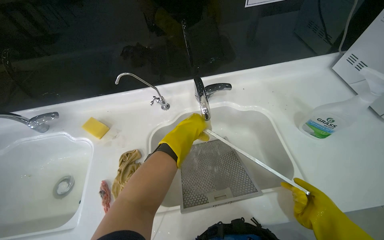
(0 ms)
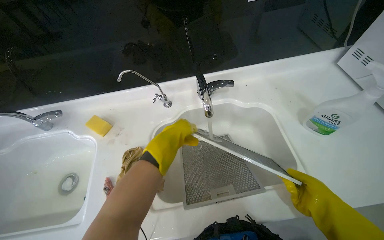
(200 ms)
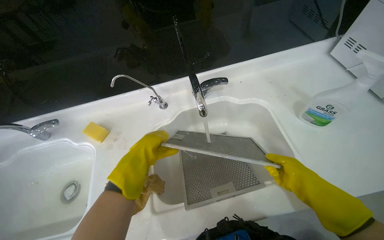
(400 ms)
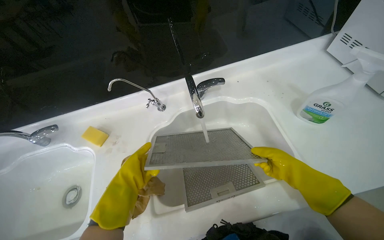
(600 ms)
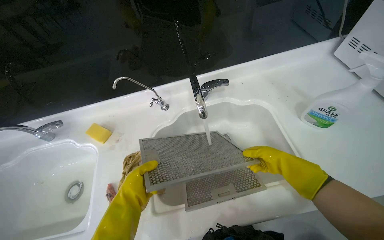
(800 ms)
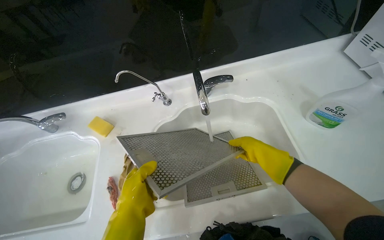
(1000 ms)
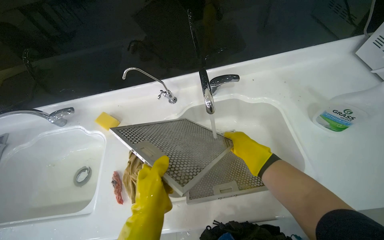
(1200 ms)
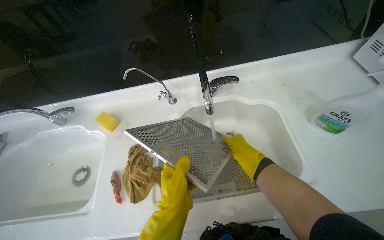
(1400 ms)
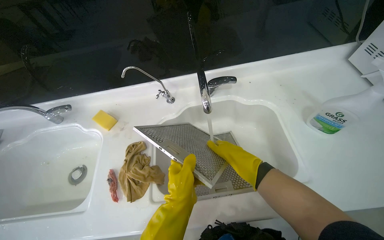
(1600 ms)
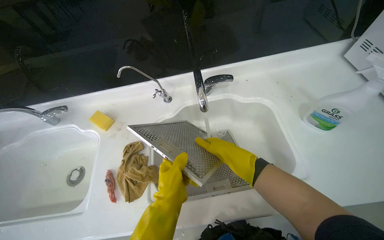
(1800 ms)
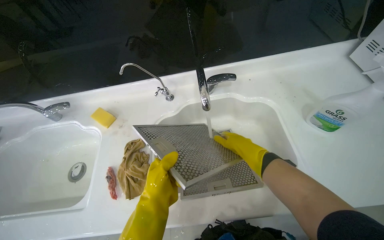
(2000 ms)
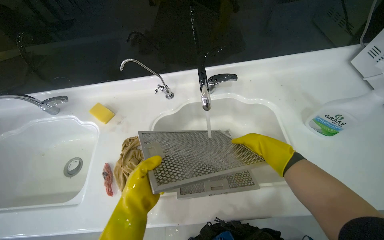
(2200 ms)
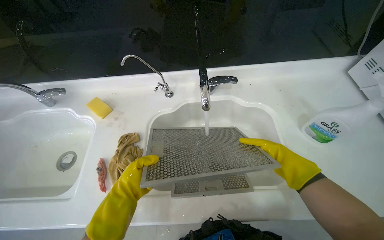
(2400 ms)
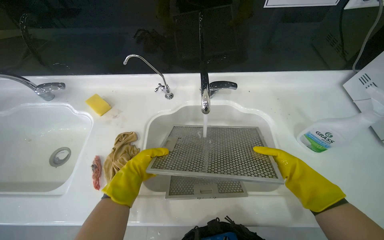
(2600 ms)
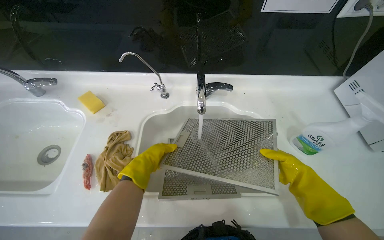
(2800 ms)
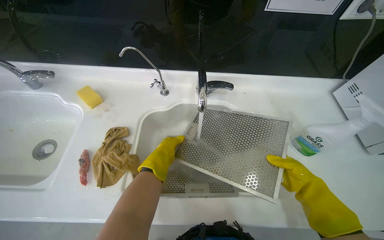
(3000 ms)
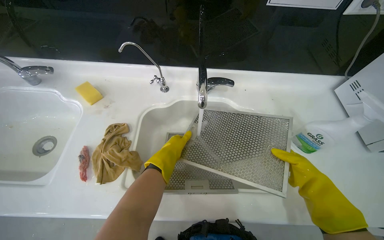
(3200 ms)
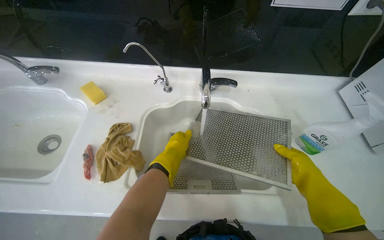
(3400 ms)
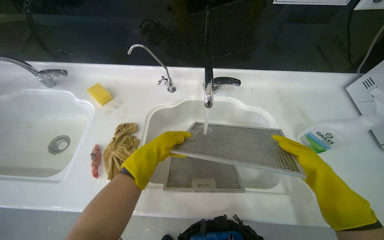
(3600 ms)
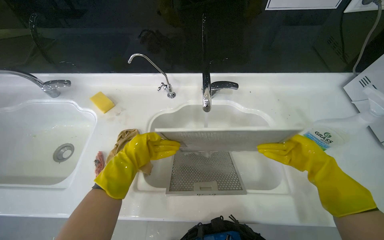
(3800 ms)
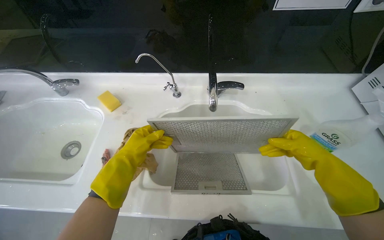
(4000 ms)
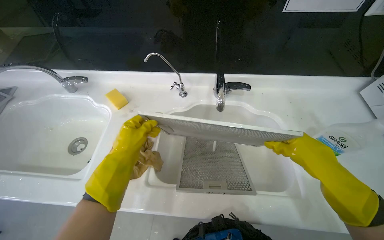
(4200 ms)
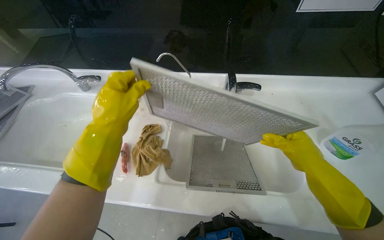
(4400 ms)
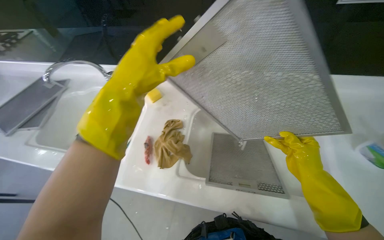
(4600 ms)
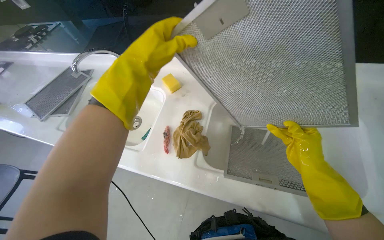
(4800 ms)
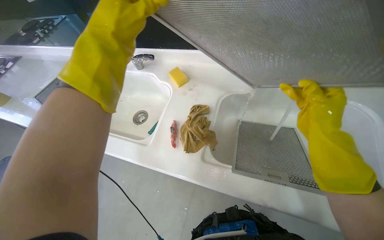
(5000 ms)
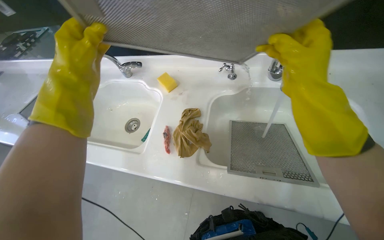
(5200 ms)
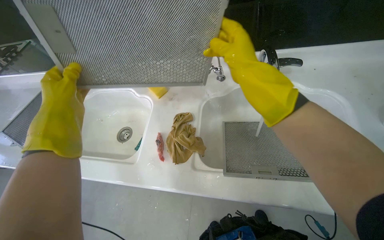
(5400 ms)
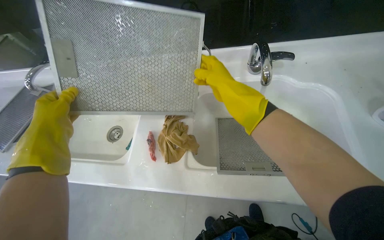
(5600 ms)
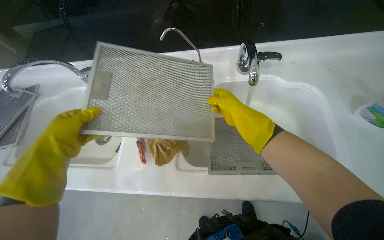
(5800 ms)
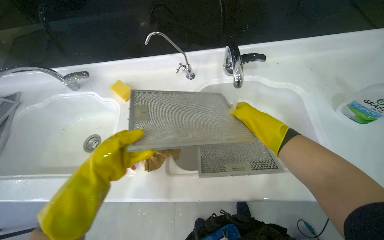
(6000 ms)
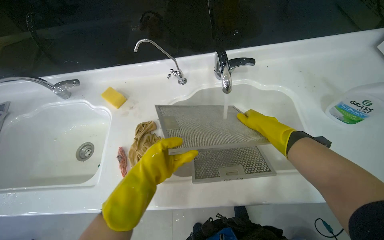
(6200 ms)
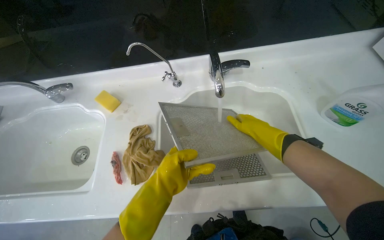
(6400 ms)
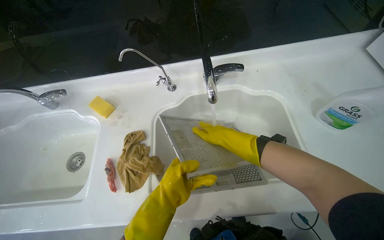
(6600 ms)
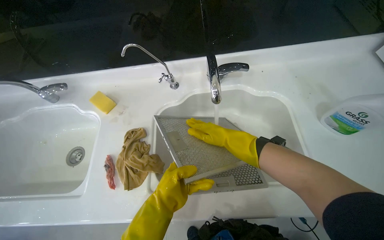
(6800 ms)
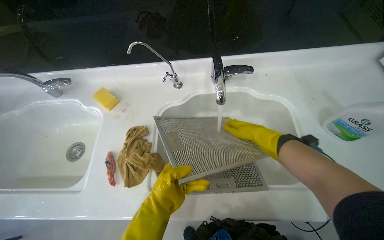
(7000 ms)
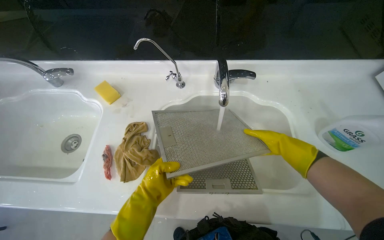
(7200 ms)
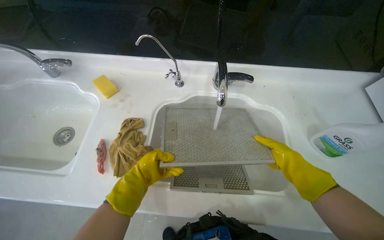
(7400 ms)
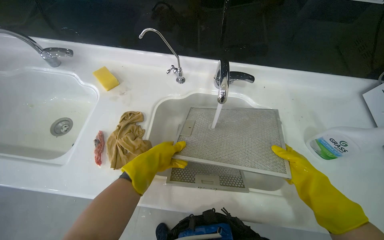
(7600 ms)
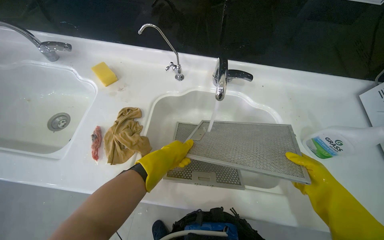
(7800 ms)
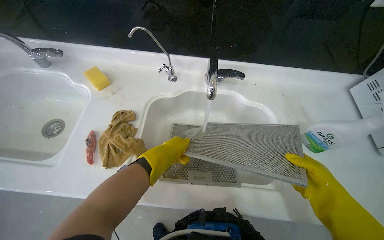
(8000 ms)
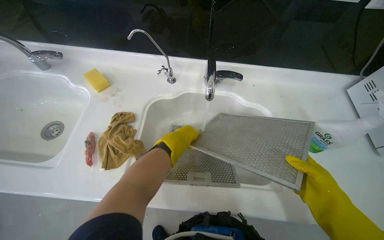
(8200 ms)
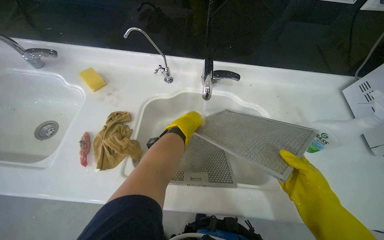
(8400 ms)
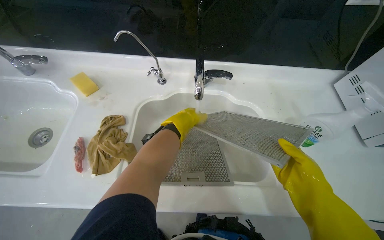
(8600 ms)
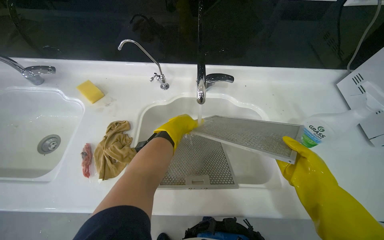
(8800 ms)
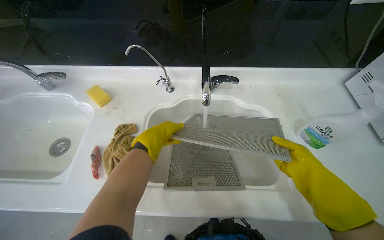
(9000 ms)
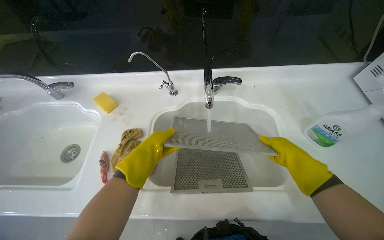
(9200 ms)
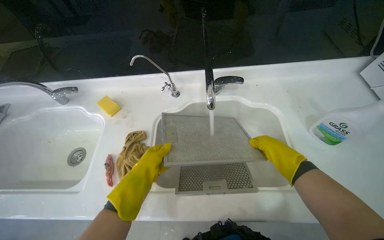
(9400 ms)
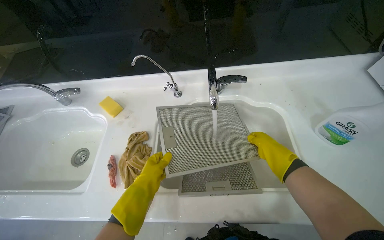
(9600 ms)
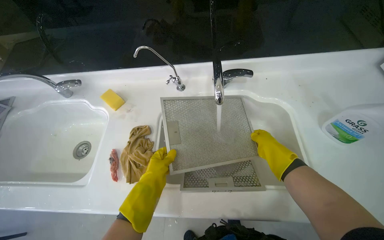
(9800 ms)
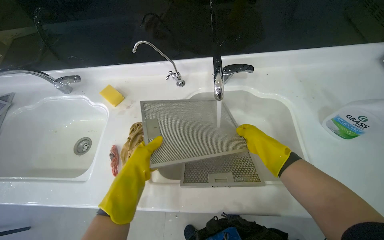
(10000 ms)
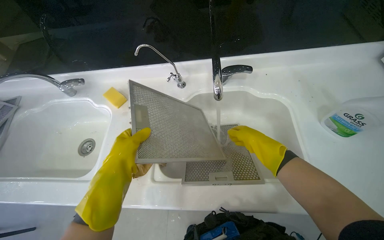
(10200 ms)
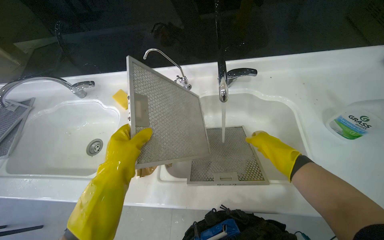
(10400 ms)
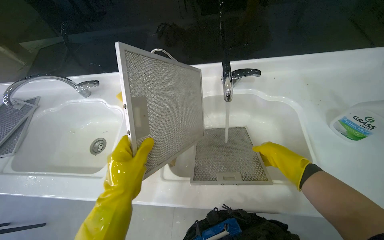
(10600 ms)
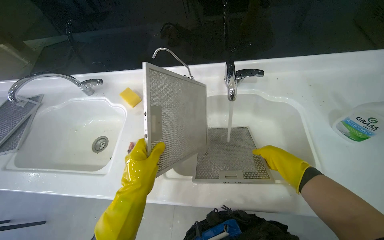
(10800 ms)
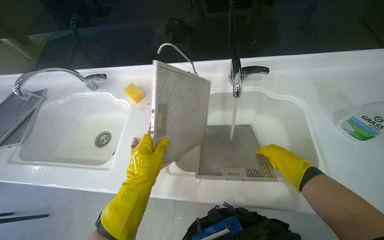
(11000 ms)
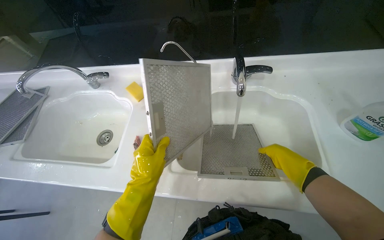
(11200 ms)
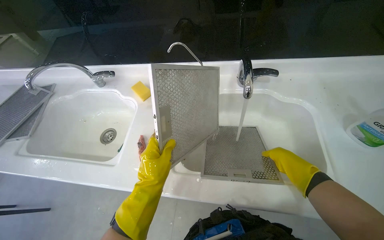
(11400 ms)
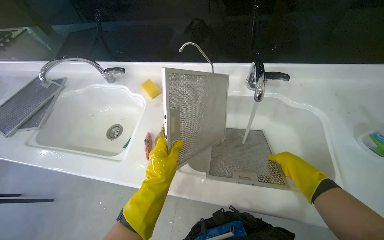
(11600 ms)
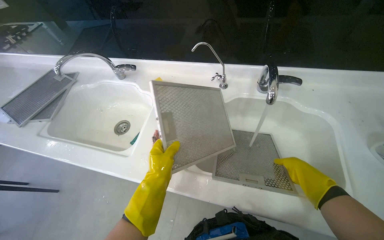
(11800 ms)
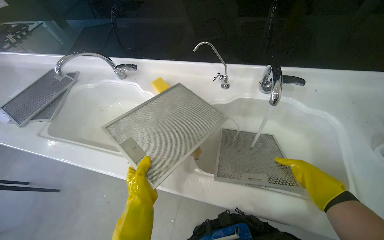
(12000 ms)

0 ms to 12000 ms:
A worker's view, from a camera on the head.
Job: cleaning kitchen.
The whole recording: Cleaning range hood filters. The worker rinses and scrubs the range hood filters in the sink.
0 ms to 1600 ms: The left hand moves down the picture and nearer to the camera, approximately 25 cm, while the right hand is displaced to the left and up the picture by about 25 cm.
1600 ms to 3000 ms: The left hand travels farther from the camera by about 15 cm; the right hand travels to the right by roughly 30 cm.
3000 ms to 4400 ms: The right hand is displaced to the left and up the picture by roughly 20 cm. Meanwhile the left hand is displaced nearer to the camera and to the left by approximately 30 cm.
4400 ms to 6000 ms: The left hand travels down the picture by roughly 10 cm. Meanwhile the right hand moves farther from the camera, some 15 cm.
6000 ms to 7600 ms: The left hand is displaced to the right by some 20 cm; the right hand moves to the right, nearer to the camera and down the picture, approximately 25 cm.
7600 ms to 9000 ms: The left hand shifts approximately 10 cm up the picture.
9000 ms to 10400 ms: The left hand shifts roughly 20 cm nearer to the camera and to the left. Meanwhile the right hand goes about 15 cm to the left and farther from the camera.
10400 ms to 12000 ms: The left hand travels down the picture and farther from the camera by roughly 20 cm. The right hand goes roughly 10 cm nearer to the camera and down the picture.

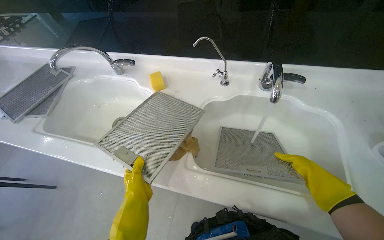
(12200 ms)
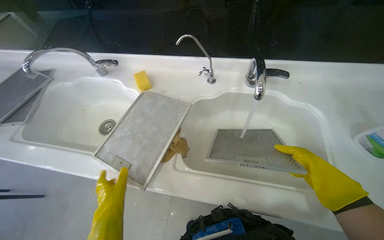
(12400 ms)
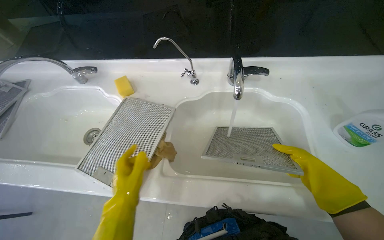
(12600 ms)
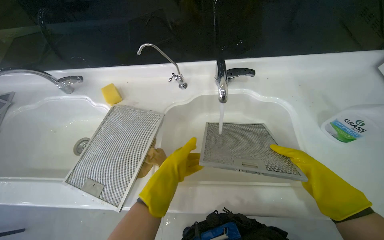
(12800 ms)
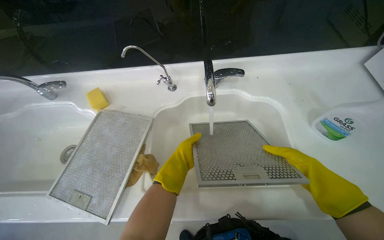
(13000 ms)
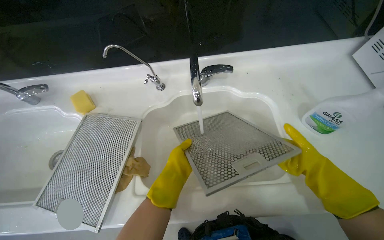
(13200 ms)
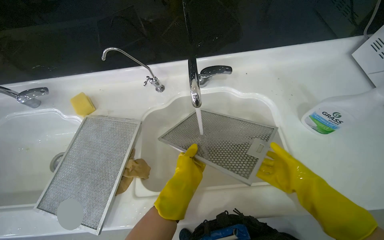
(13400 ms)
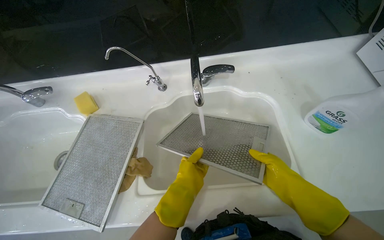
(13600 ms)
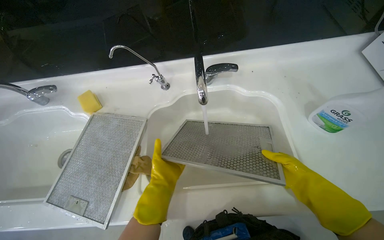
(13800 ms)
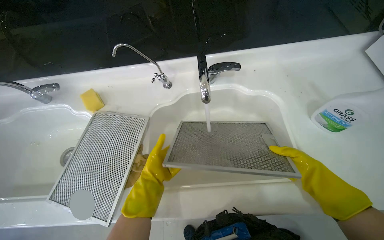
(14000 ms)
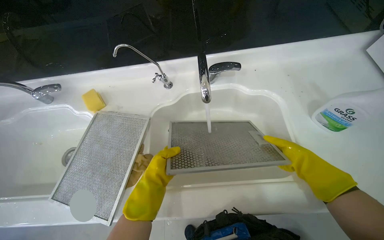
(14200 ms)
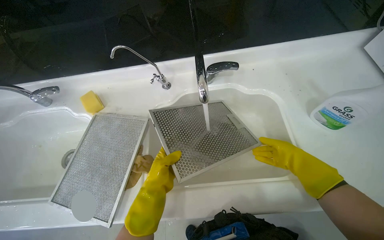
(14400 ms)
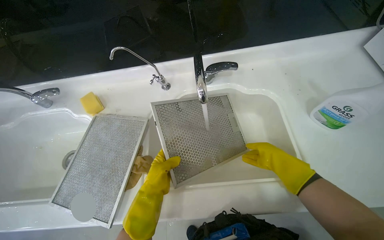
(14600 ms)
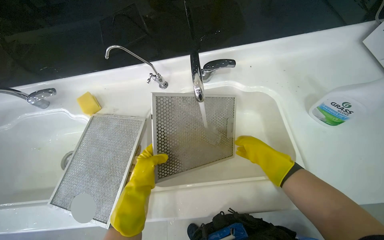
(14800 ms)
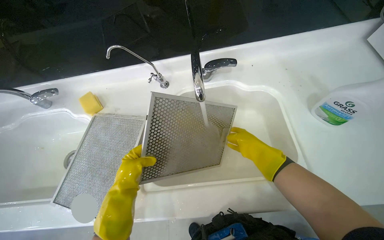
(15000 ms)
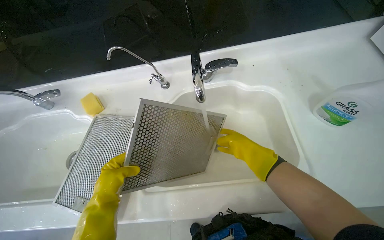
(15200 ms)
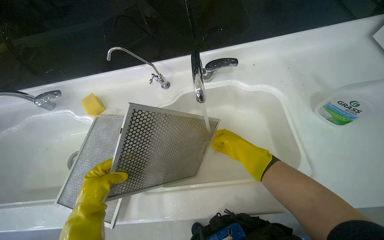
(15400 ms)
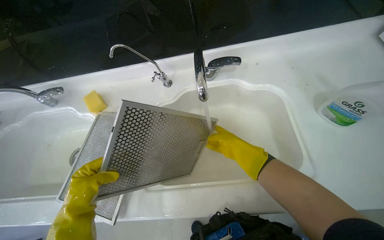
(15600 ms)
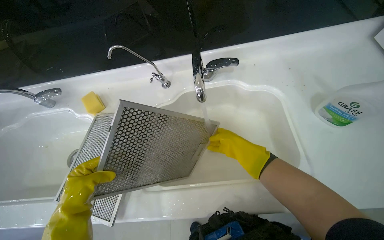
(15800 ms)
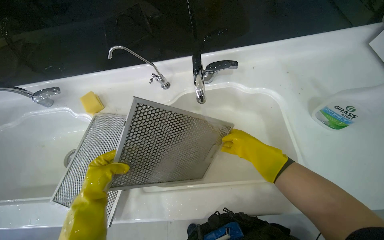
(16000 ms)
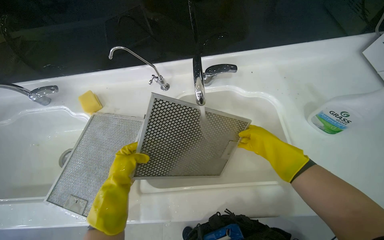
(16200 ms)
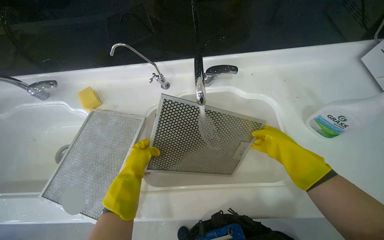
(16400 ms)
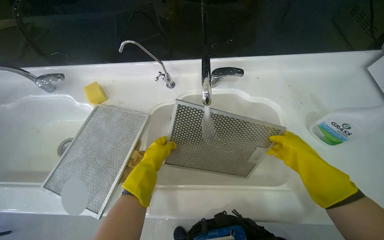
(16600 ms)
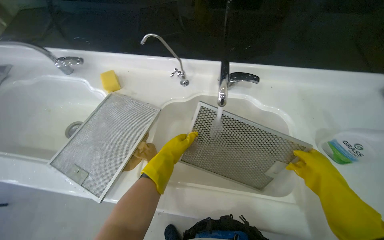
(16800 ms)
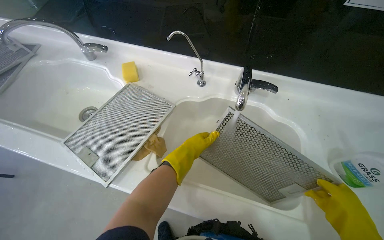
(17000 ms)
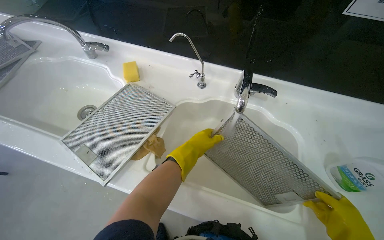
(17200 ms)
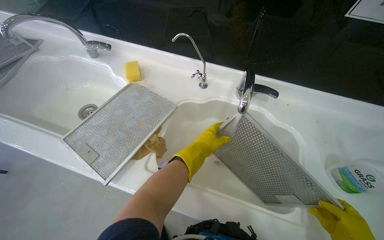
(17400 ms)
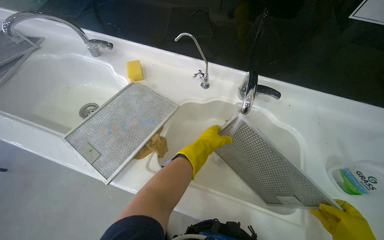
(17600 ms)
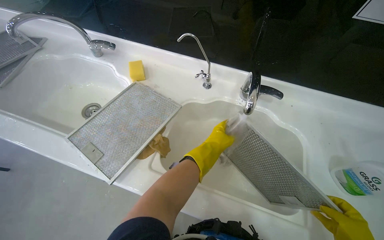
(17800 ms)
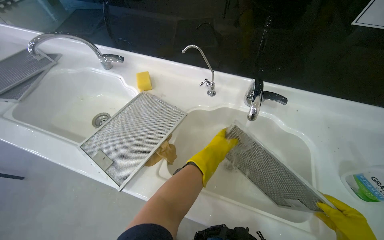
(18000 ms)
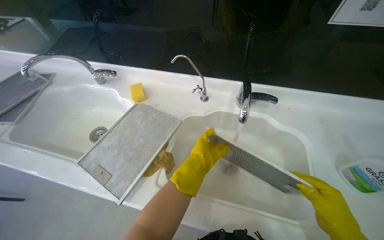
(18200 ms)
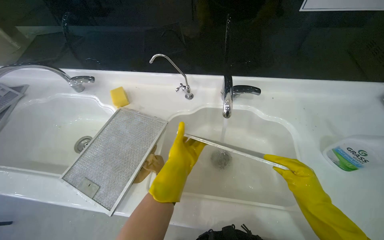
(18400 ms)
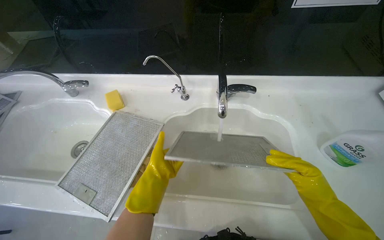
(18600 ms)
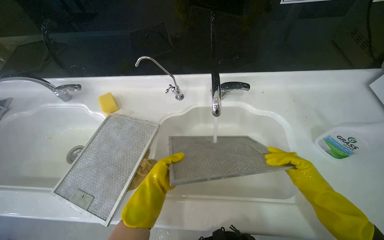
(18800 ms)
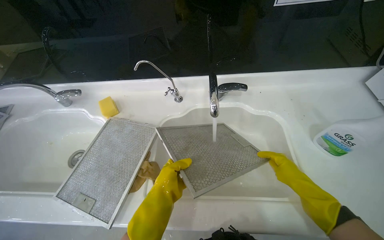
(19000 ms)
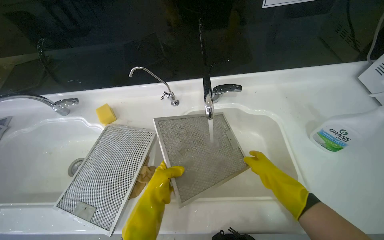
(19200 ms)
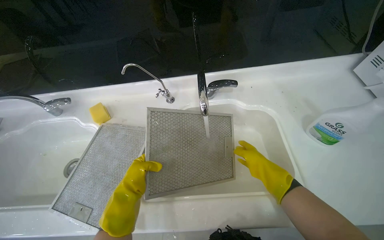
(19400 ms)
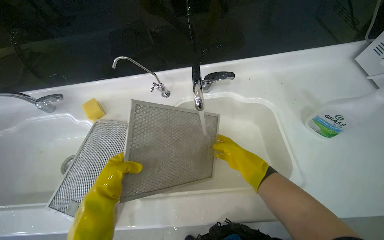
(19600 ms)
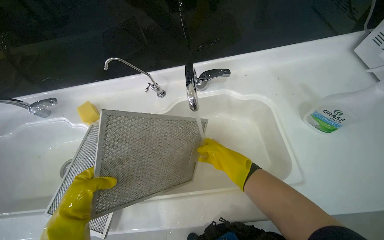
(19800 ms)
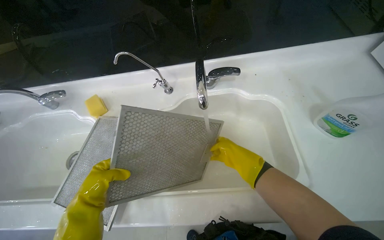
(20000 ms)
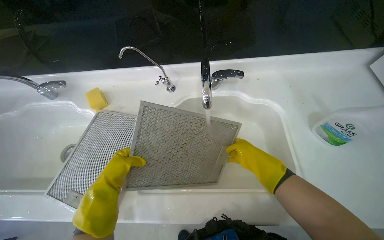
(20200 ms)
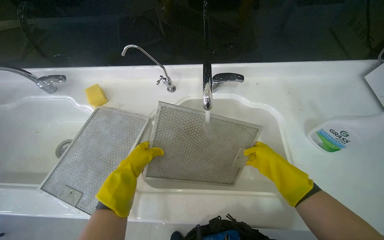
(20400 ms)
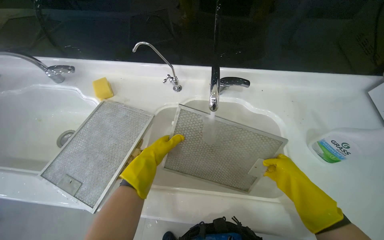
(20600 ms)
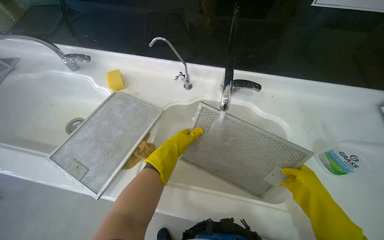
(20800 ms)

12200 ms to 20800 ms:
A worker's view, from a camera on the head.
Job: cleaning kitchen.
The whole recording: Cleaning range hood filters. The worker rinses and scrubs the range hood filters in the sink.
12200 ms to 13600 ms: The right hand travels farther from the camera by some 10 cm; the left hand shifts approximately 25 cm to the right.
13600 ms to 15000 ms: The left hand goes roughly 20 cm to the left. The right hand moves farther from the camera, roughly 10 cm.
15000 ms to 16600 ms: The right hand goes roughly 10 cm to the right.
16600 ms to 18000 ms: The left hand travels to the right by approximately 10 cm.
18000 ms to 19400 ms: The left hand goes some 20 cm to the left.
19400 ms to 20800 ms: The hands both shift to the right by some 10 cm.
